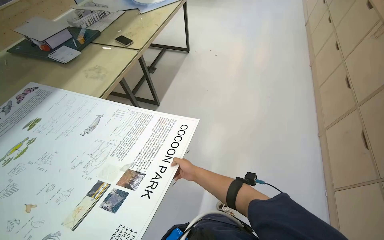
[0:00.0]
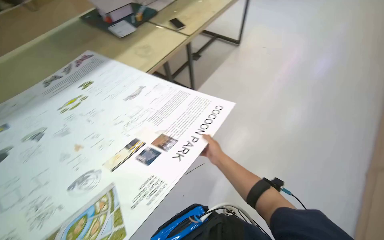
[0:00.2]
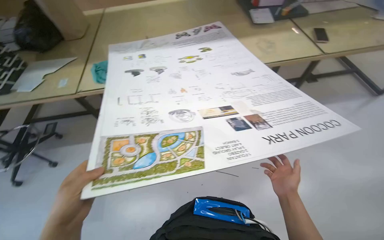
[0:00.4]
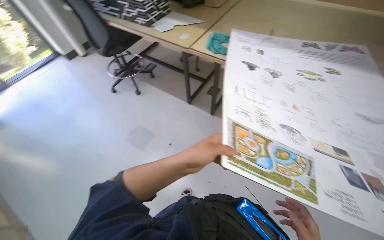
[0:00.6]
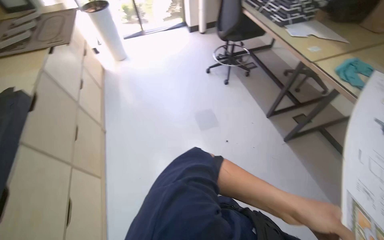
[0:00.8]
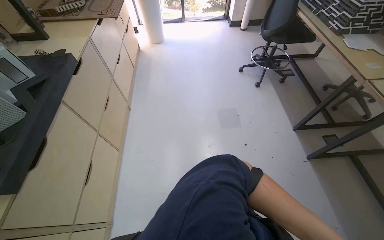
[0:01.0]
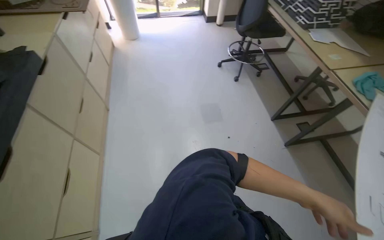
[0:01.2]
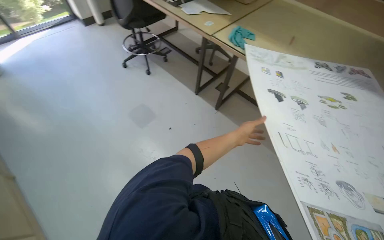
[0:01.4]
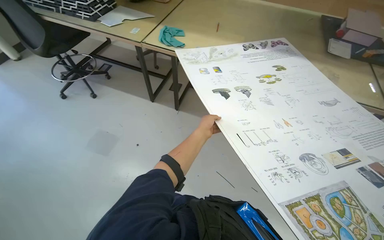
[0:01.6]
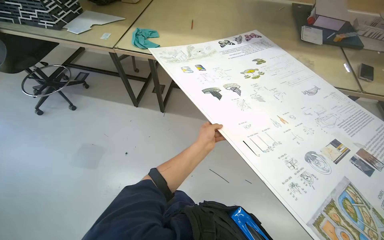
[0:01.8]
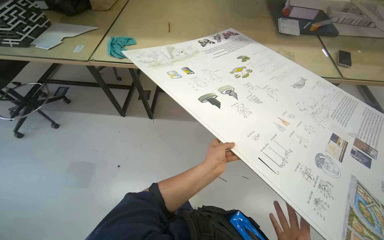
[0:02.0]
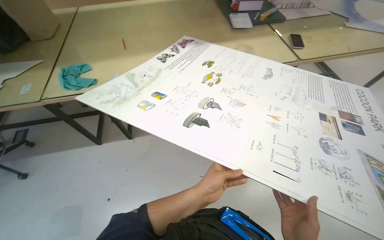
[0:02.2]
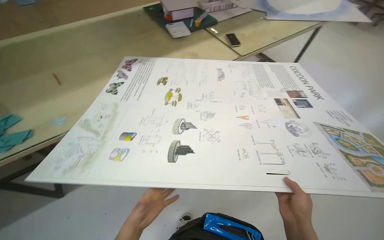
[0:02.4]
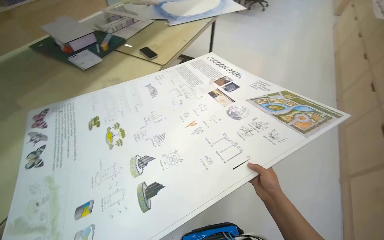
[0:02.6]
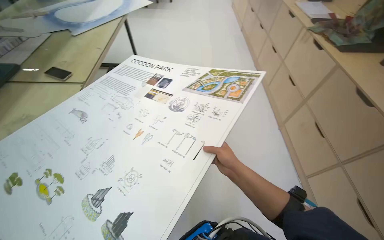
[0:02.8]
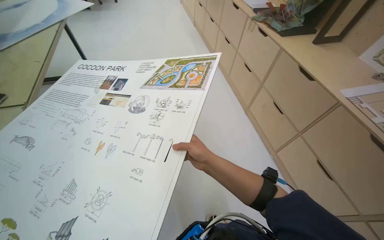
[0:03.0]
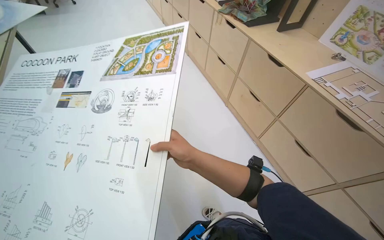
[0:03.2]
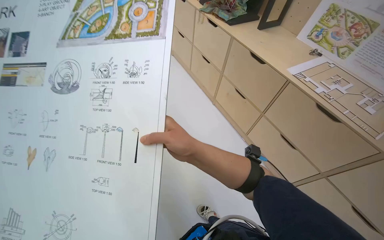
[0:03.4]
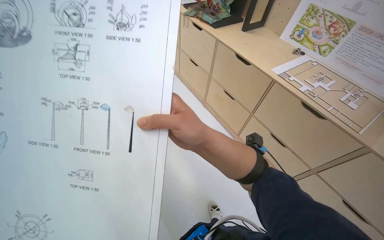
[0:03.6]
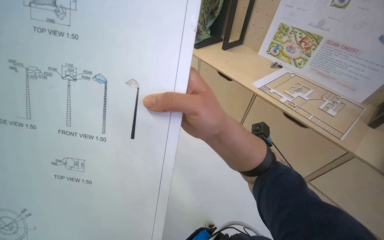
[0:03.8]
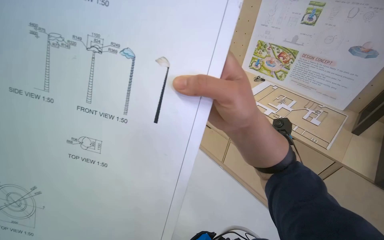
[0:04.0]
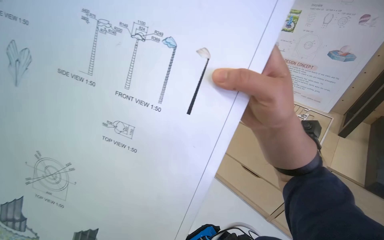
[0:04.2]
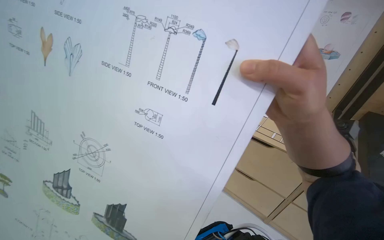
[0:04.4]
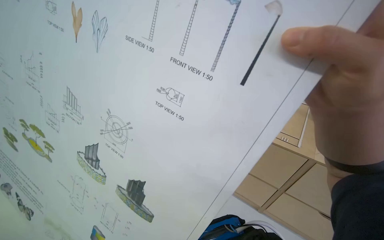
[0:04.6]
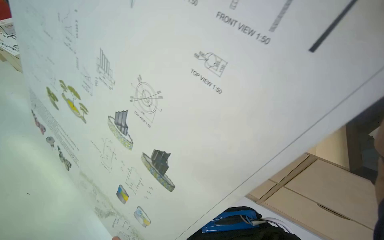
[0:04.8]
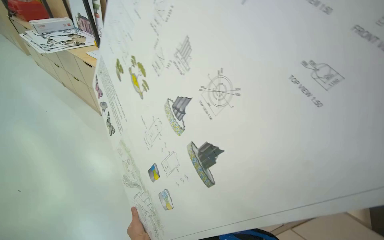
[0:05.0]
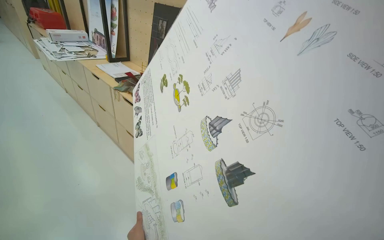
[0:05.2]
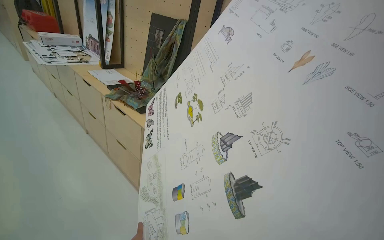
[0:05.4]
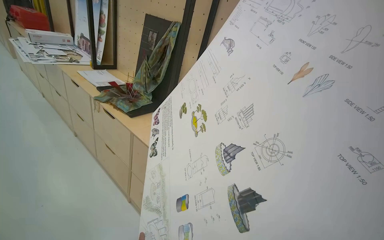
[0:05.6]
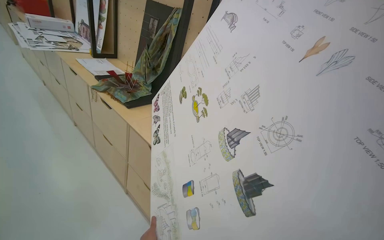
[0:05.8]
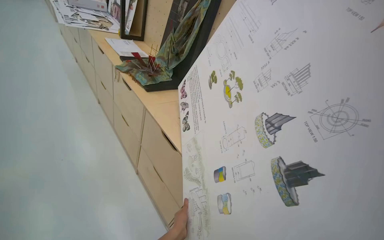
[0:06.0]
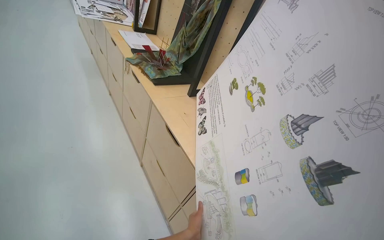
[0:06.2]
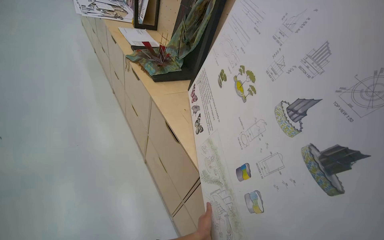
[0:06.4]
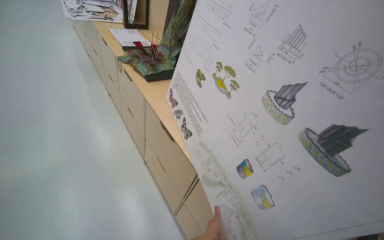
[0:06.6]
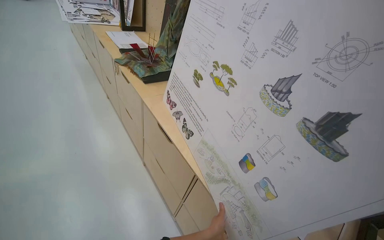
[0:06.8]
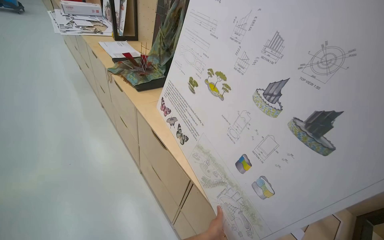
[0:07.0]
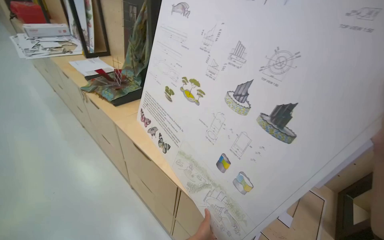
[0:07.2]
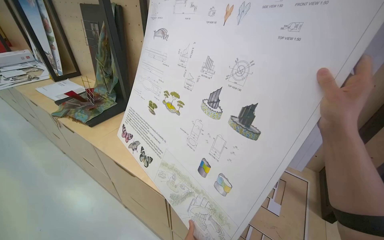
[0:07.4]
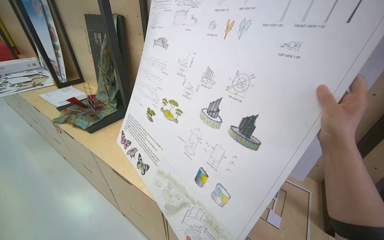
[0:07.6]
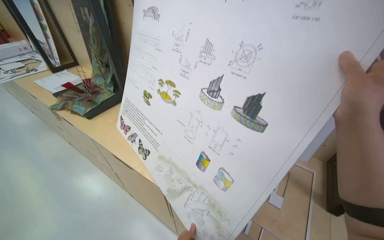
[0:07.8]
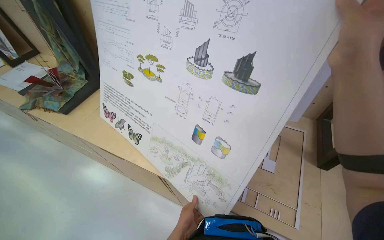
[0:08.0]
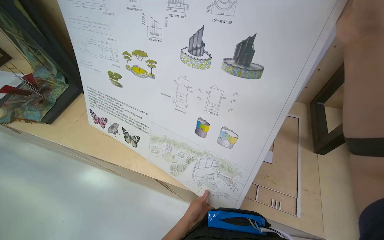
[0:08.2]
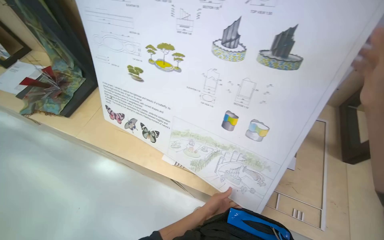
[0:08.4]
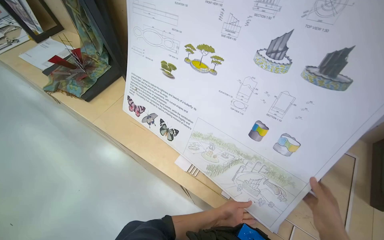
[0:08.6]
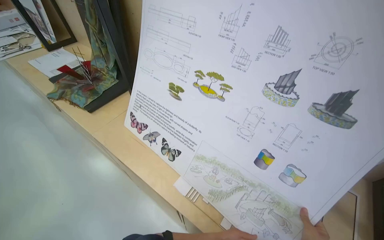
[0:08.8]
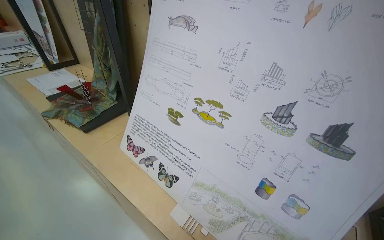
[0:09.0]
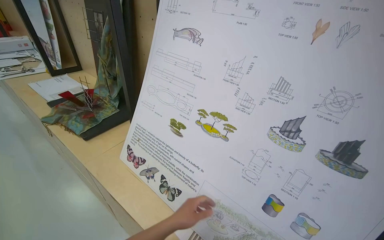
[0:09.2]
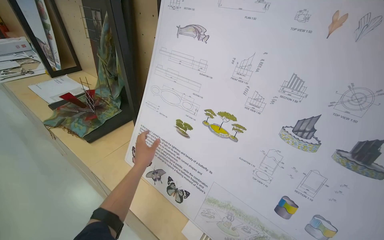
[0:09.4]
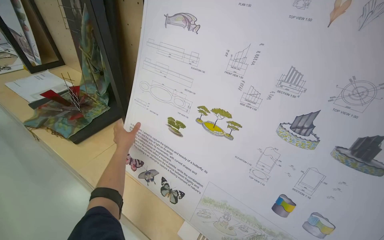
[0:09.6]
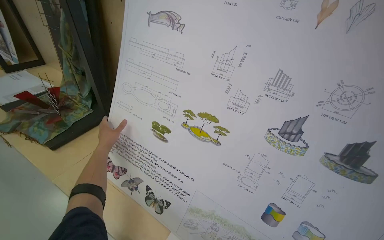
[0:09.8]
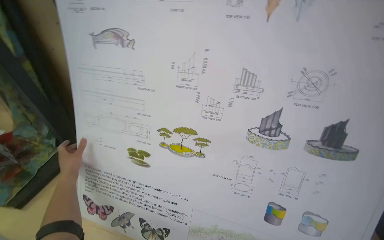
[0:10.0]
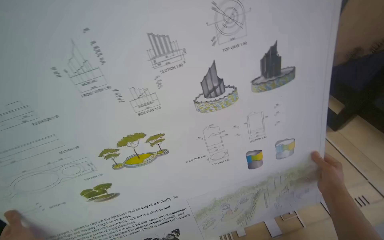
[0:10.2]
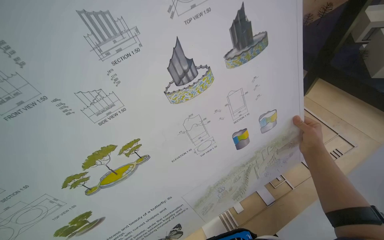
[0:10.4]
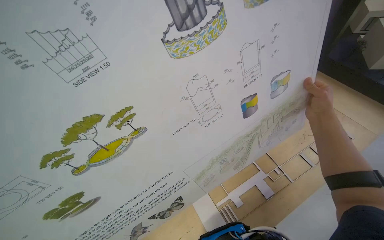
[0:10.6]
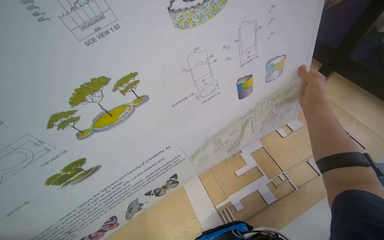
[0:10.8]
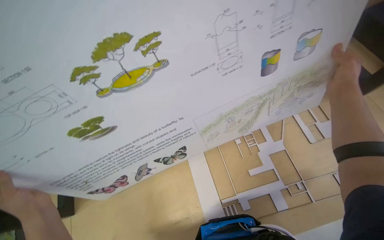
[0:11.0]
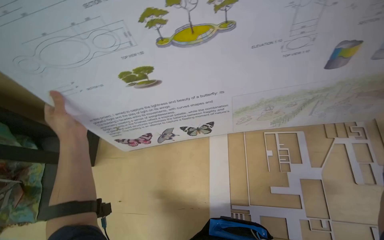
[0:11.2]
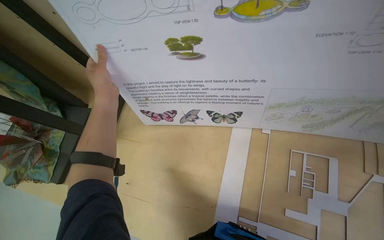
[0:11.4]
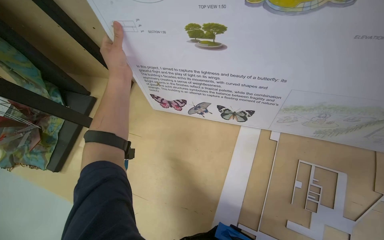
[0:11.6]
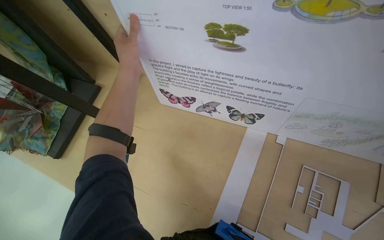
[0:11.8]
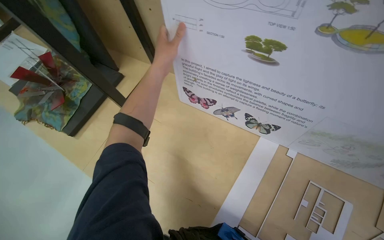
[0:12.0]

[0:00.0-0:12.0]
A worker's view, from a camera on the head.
Job: organizing items.
The whole recording: Organizing and cleaning workspace. The worker wipes surfaces, arranges paper and model pieces, and places a large sheet on a shelf.
0:00.0 to 0:01.6: The wearer moves about 50 cm. The head turns to the left by roughly 40 degrees.
0:01.6 to 0:03.0: The head turns to the right by about 135 degrees.
0:03.0 to 0:04.4: The head rotates roughly 40 degrees to the right. The right hand is displaced to the right by roughly 30 cm.
0:04.4 to 0:06.0: The wearer looks about 65 degrees further to the left.
0:06.0 to 0:07.6: The wearer looks about 20 degrees further to the right. The view tilts roughly 15 degrees upward.
0:09.0 to 0:10.4: The wearer looks some 45 degrees further to the right.
0:10.4 to 0:12.0: The wearer looks roughly 60 degrees further to the left. The view tips downward by roughly 30 degrees.

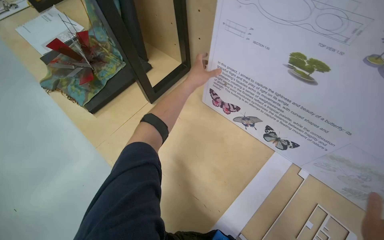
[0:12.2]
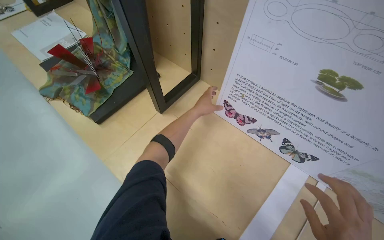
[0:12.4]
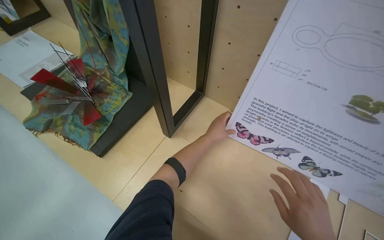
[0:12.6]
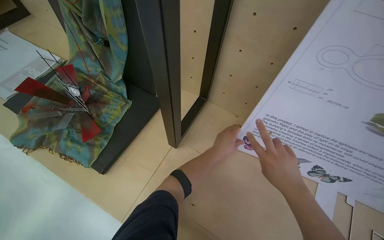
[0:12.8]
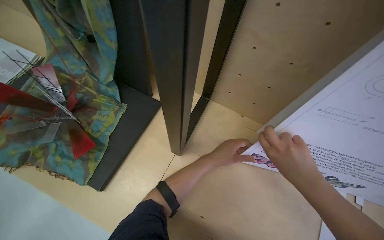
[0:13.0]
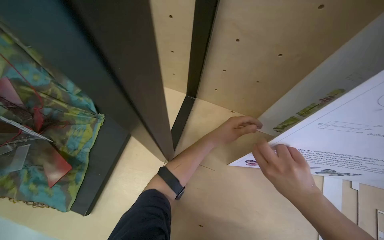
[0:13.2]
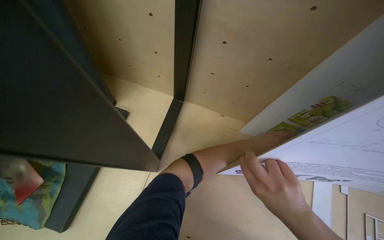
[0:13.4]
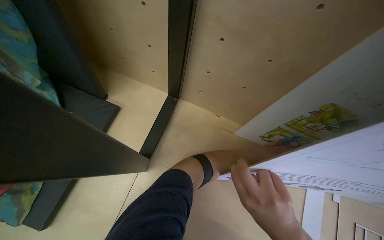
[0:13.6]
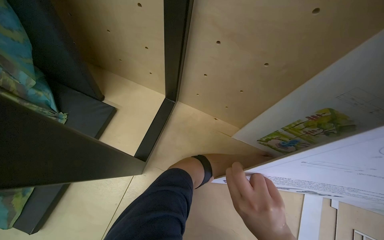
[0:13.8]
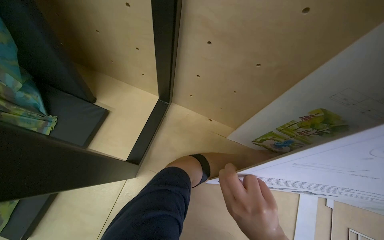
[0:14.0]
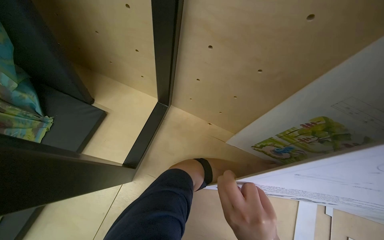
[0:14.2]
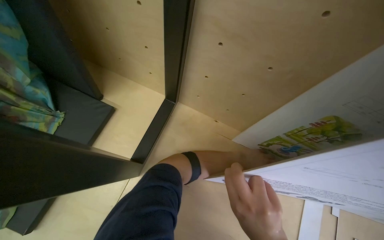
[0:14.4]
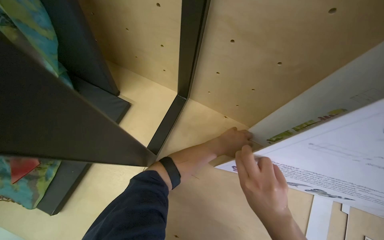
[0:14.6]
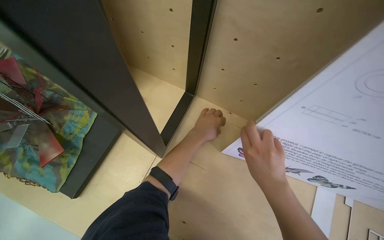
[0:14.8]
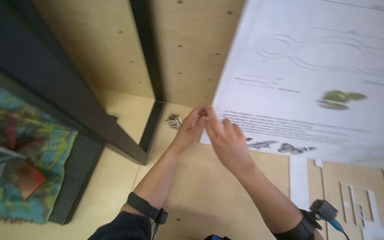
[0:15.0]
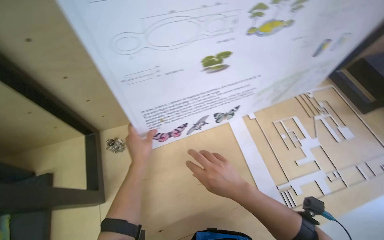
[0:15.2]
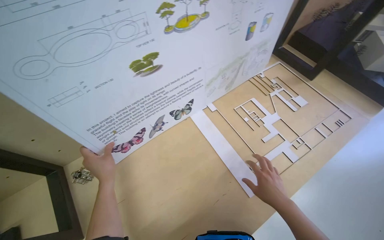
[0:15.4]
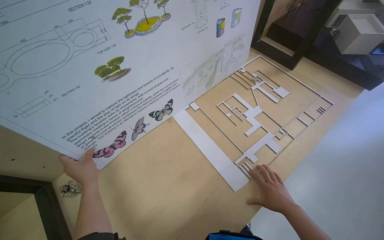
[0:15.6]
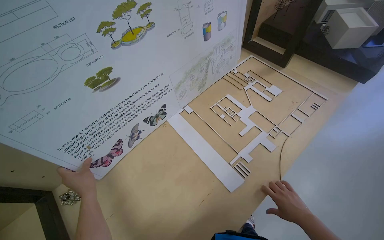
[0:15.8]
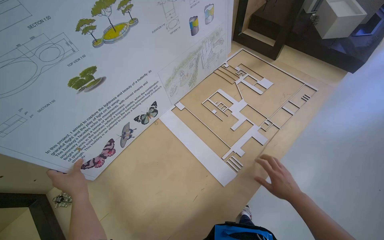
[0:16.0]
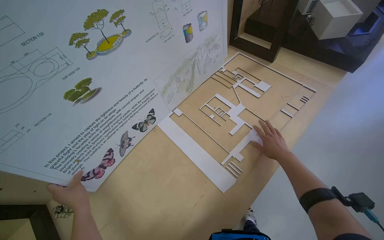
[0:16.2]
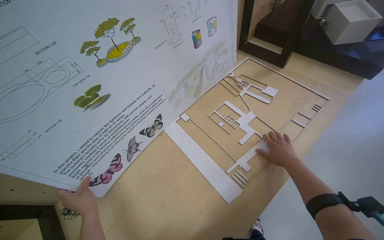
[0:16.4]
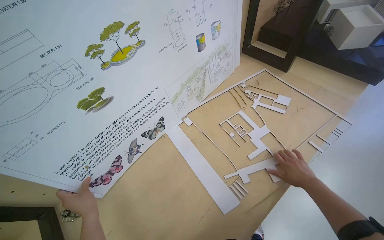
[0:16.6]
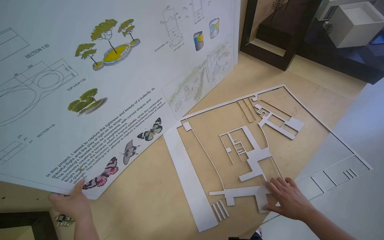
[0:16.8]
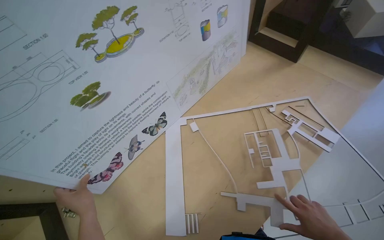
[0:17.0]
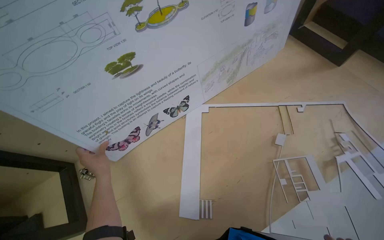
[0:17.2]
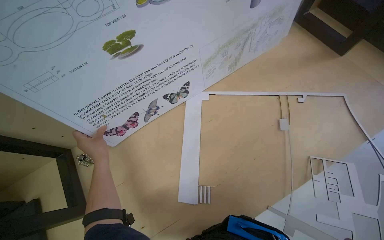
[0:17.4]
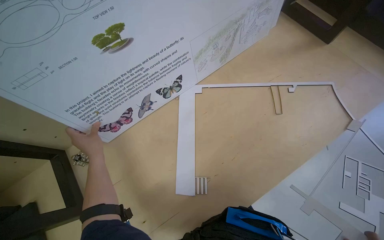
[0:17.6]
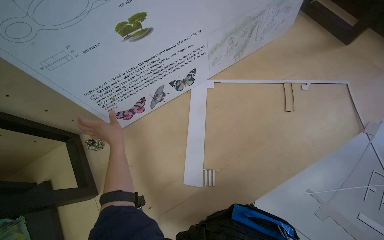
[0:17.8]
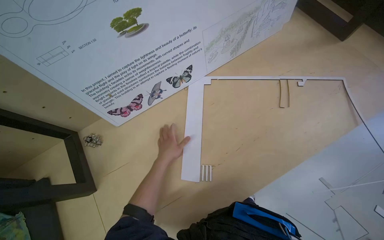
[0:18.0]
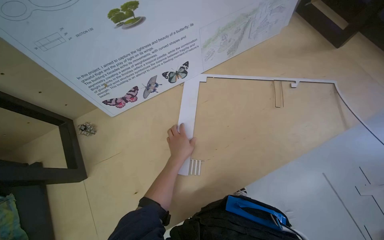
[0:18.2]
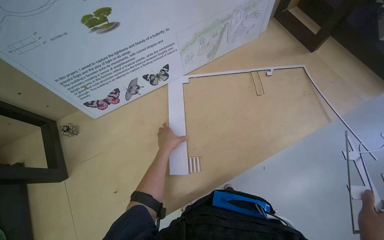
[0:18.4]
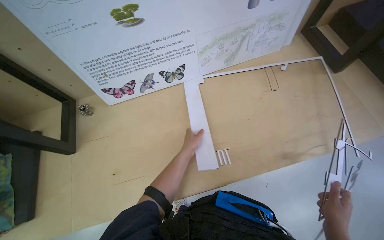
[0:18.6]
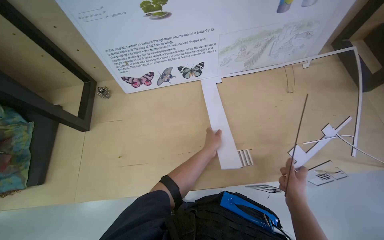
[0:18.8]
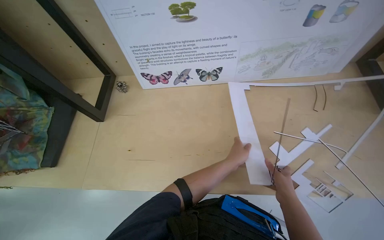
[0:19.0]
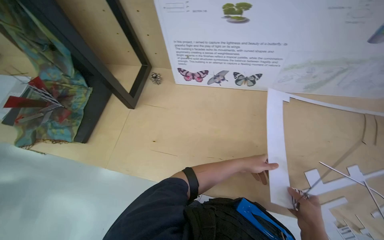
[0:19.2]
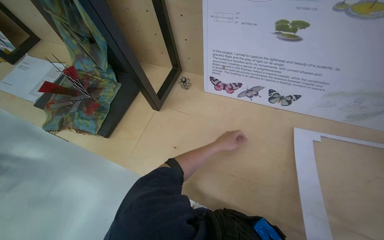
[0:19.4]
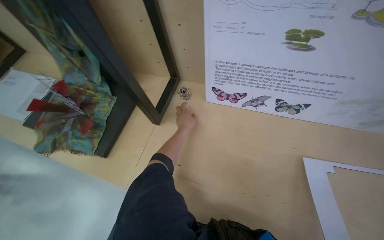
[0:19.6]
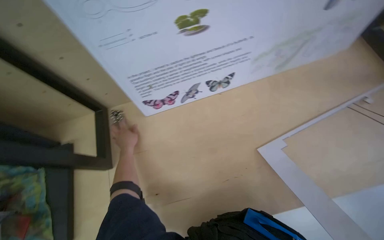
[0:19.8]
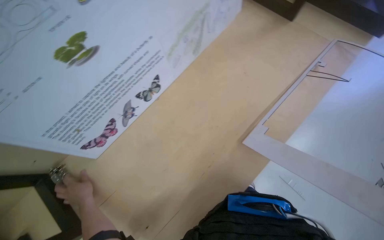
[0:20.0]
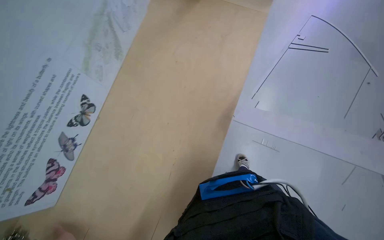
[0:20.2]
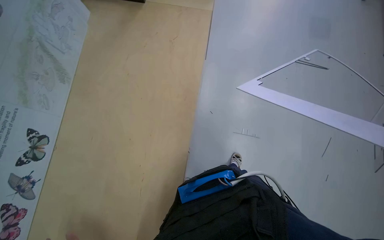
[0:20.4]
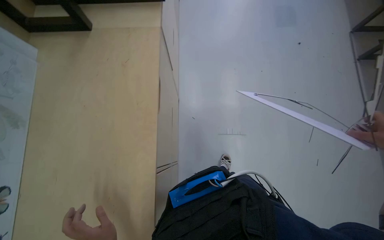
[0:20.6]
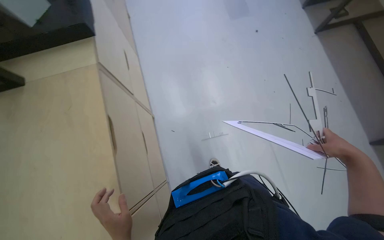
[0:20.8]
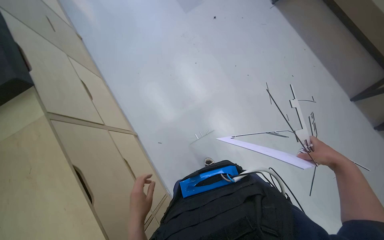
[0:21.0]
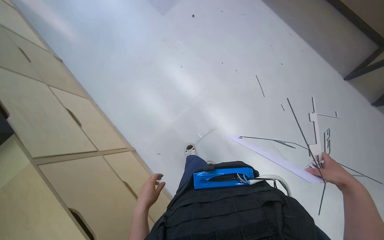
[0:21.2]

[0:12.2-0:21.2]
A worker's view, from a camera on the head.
Job: organizing items.
The whole recording: Organizing and cleaning workspace. The worker wipes surfaces, arranges paper and model pieces, and places a large sheet on a shelf.
0:12.2 to 0:13.8: The head travels some 40 cm. The wearer looks some 20 degrees further to the right.
0:13.8 to 0:15.2: The wearer's head swings some 40 degrees to the right.
0:15.2 to 0:16.6: The scene rotates counterclockwise by some 25 degrees.
0:16.6 to 0:18.2: The wearer looks about 15 degrees further downward.
0:19.8 to 0:21.2: The head turns to the right by some 80 degrees.
